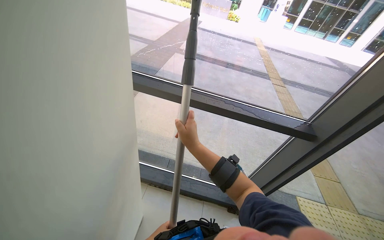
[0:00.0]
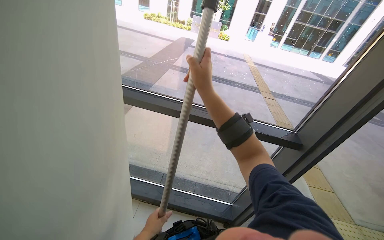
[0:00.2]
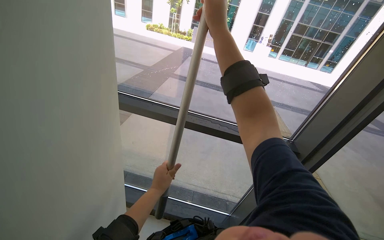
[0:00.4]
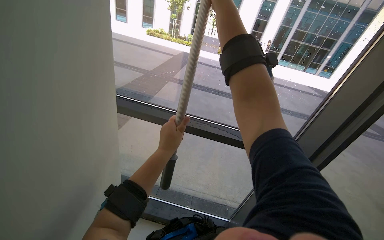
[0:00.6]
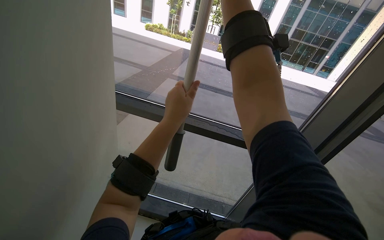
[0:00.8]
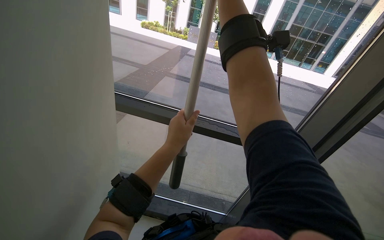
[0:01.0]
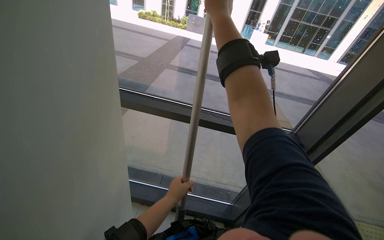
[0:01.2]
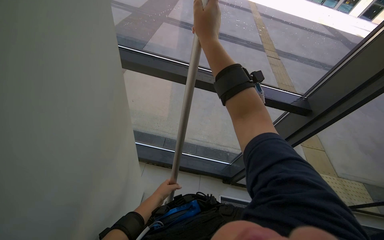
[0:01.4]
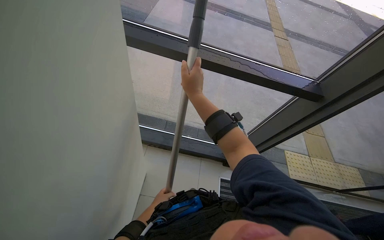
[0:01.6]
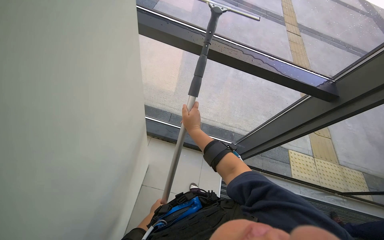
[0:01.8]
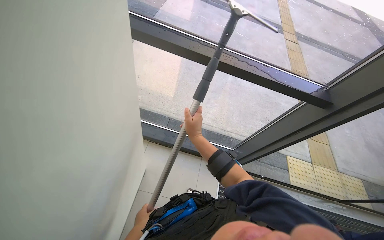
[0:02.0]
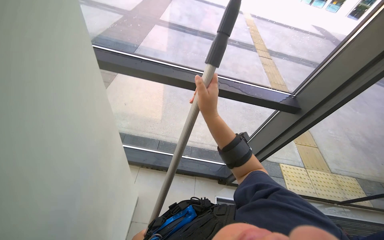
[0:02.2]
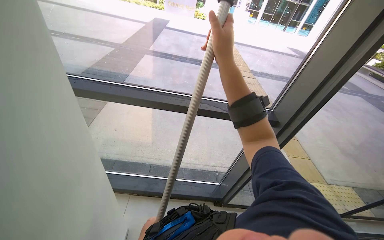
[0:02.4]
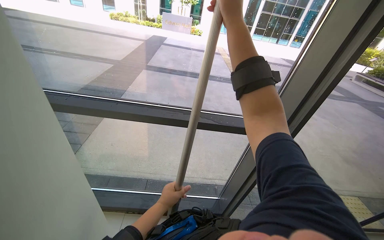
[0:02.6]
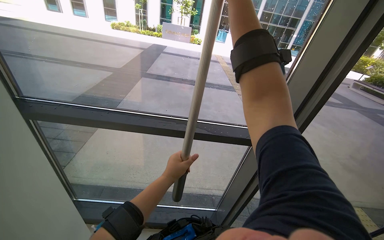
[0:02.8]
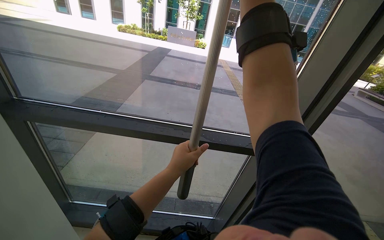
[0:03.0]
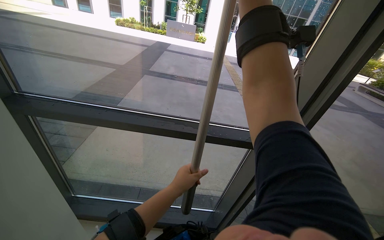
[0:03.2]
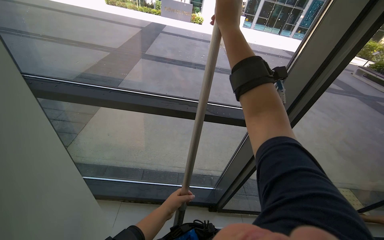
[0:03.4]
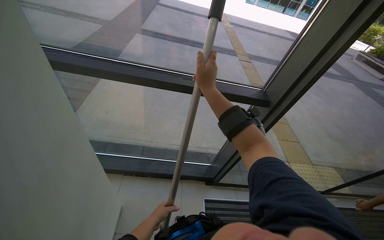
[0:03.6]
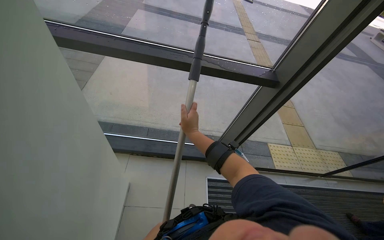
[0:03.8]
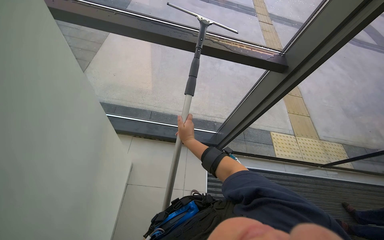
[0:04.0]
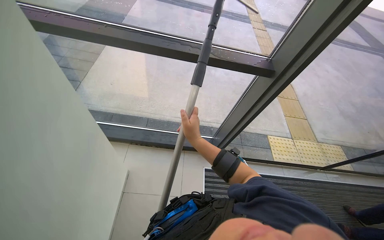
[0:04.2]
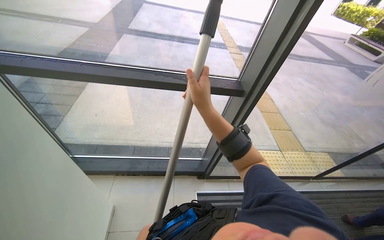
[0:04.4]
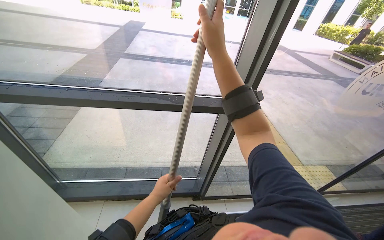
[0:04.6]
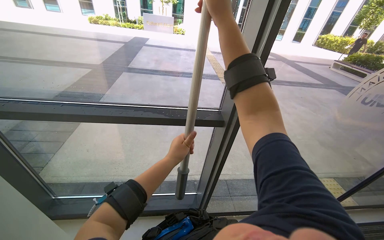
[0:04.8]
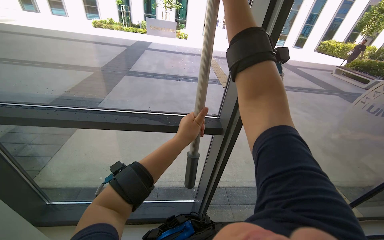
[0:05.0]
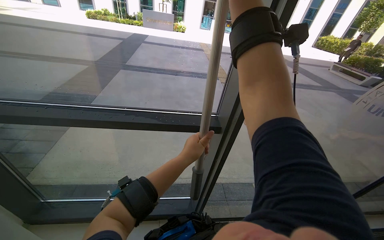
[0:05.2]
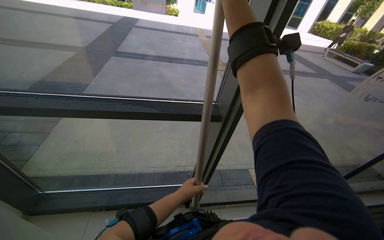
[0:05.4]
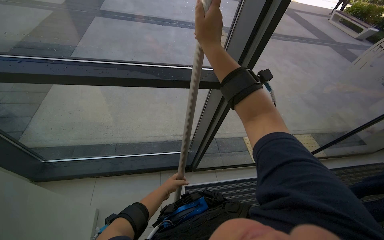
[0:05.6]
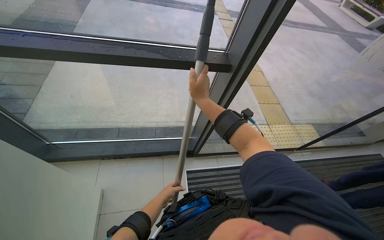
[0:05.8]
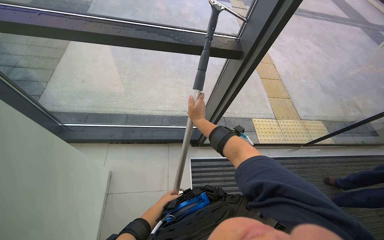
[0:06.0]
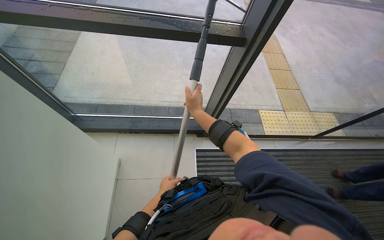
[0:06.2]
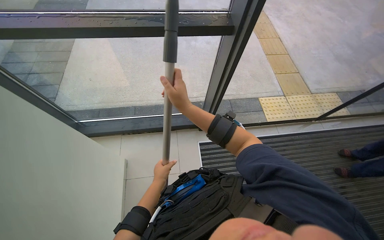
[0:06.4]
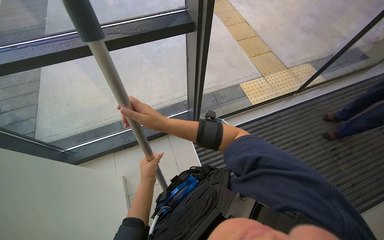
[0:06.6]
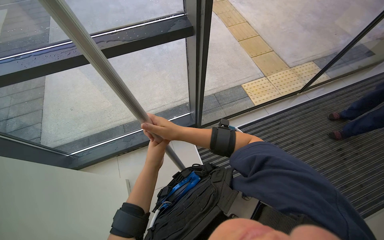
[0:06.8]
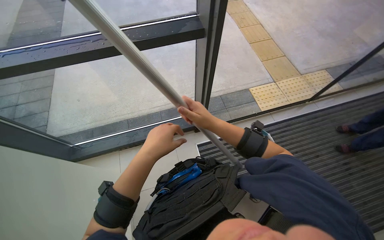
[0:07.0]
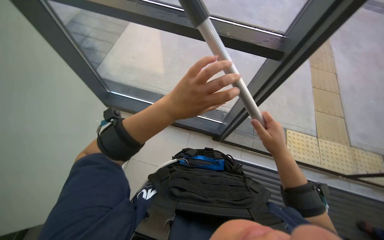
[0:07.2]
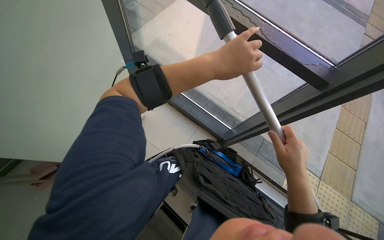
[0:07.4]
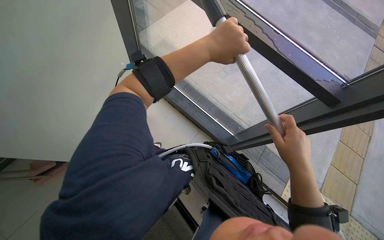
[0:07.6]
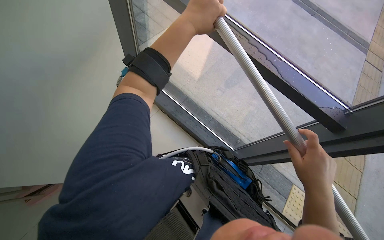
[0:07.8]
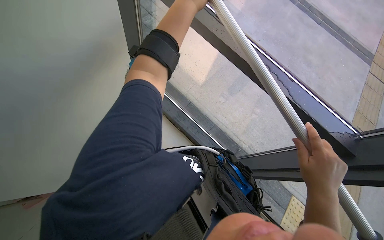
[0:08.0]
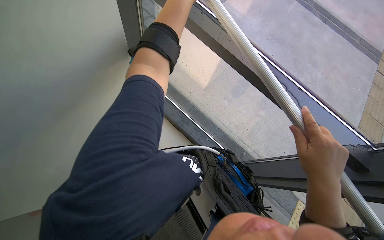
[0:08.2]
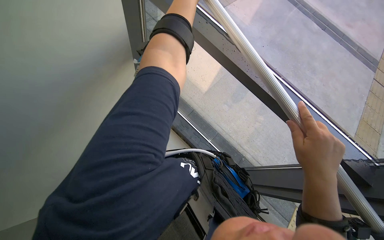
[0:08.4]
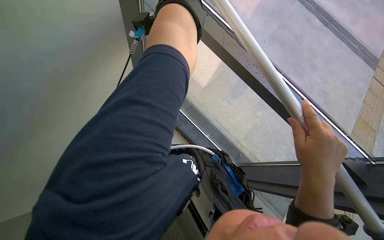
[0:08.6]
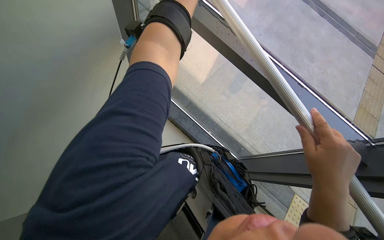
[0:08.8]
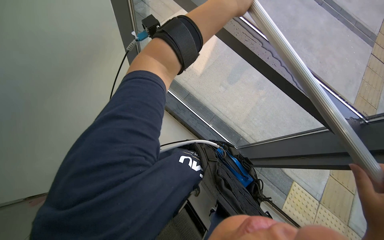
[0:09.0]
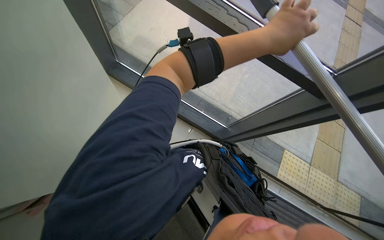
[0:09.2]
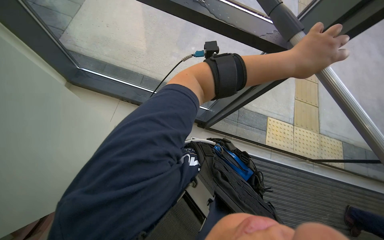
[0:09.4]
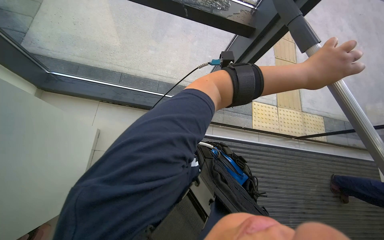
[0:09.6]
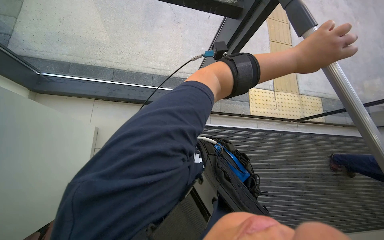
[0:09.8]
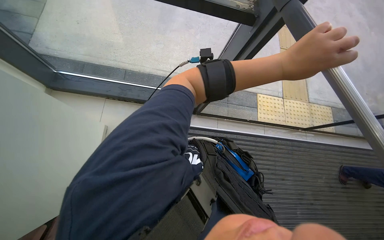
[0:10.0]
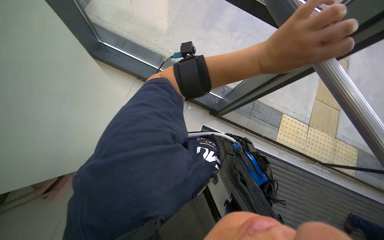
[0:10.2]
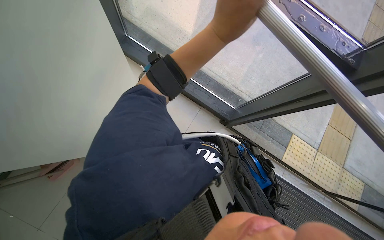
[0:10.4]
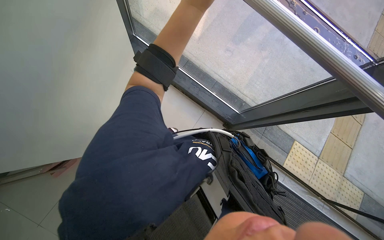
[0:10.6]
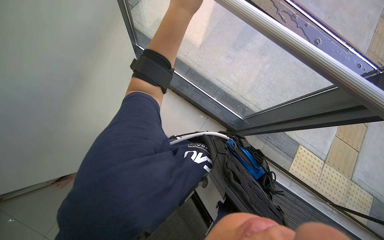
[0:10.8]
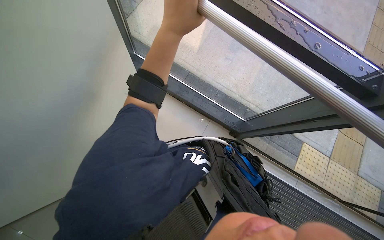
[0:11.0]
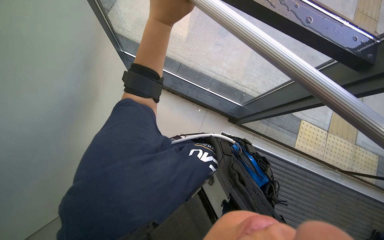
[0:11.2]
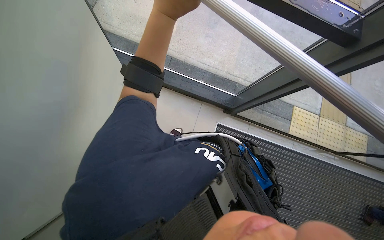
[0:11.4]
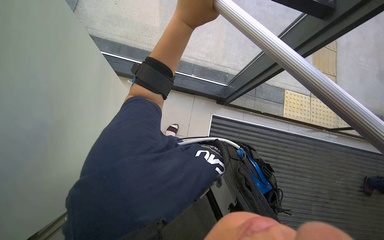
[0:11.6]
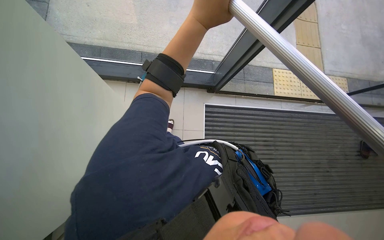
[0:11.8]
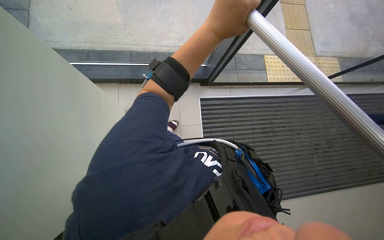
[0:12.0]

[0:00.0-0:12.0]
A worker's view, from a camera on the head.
Job: cleaning windows.
The whole recording: Cleaning glass windows. The worker cleans the large glass windows using a squeegee on a long pole and a cloth.
0:00.0 to 0:01.6: The view tips downward by roughly 15 degrees.
0:01.6 to 0:03.0: The wearer looks about 25 degrees further upward. The right hand is displaced up the picture and to the right by roughly 70 cm.
0:03.0 to 0:04.4: The wearer looks approximately 15 degrees further downward.
0:04.4 to 0:06.0: The camera pitches downward, by roughly 15 degrees. The right hand heads farther from the camera, covering some 25 cm, and travels up the picture and back again, approximately 35 cm each way.
0:06.0 to 0:07.6: The head turns to the left by some 45 degrees.
0:07.6 to 0:09.0: The right hand goes roughly 10 cm nearer to the camera.
0:09.0 to 0:10.4: The view tilts roughly 20 degrees downward.
0:10.4 to 0:12.0: Everything in view rotates some 35 degrees counterclockwise.

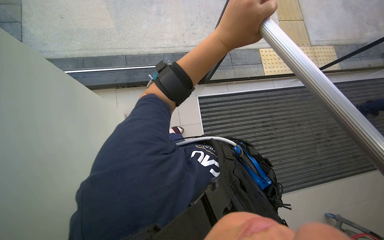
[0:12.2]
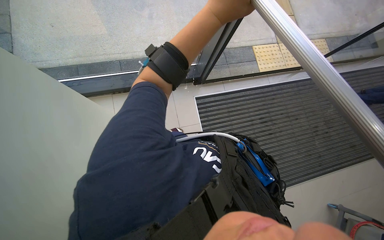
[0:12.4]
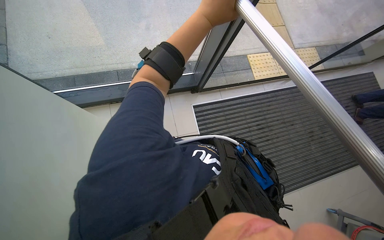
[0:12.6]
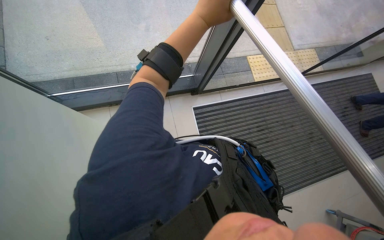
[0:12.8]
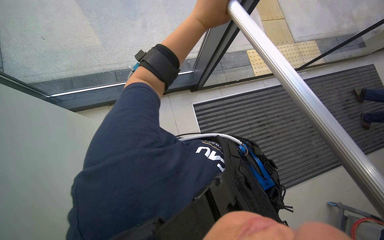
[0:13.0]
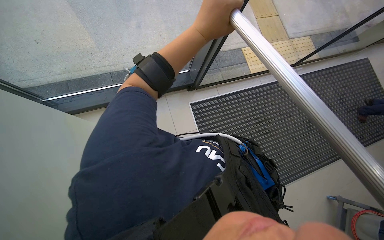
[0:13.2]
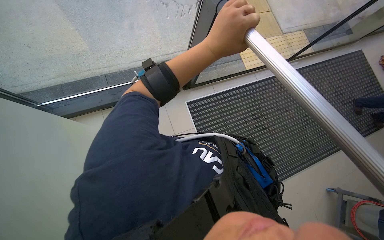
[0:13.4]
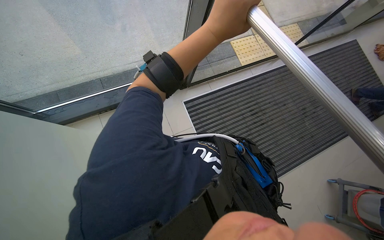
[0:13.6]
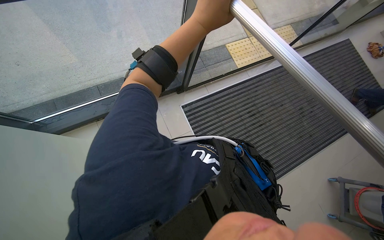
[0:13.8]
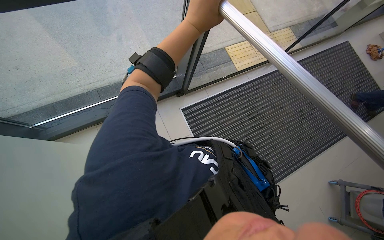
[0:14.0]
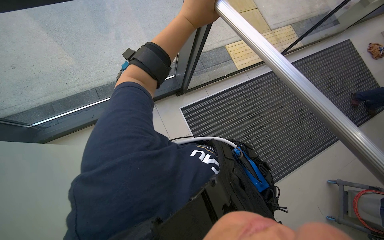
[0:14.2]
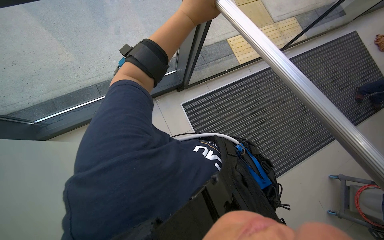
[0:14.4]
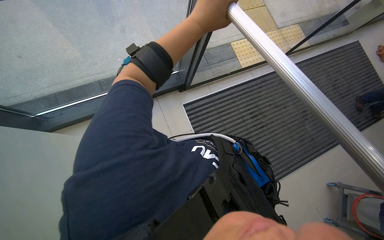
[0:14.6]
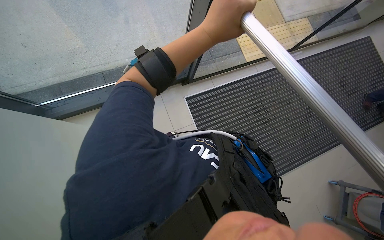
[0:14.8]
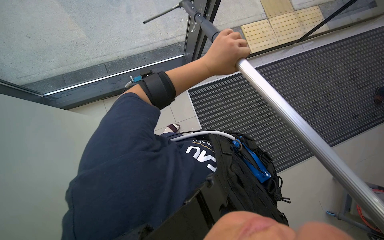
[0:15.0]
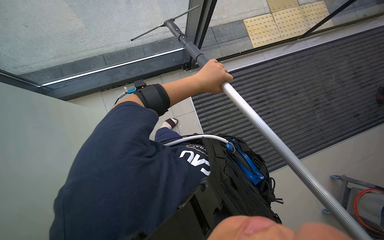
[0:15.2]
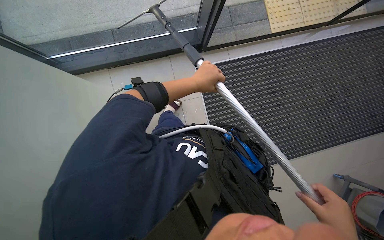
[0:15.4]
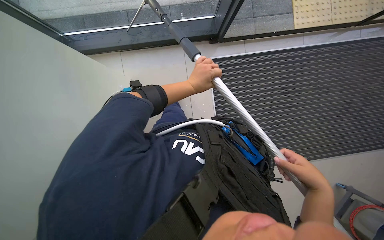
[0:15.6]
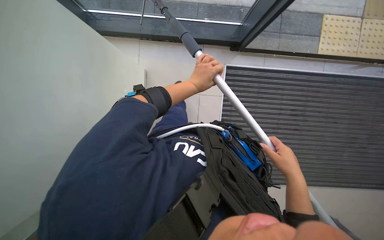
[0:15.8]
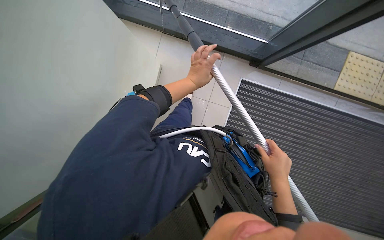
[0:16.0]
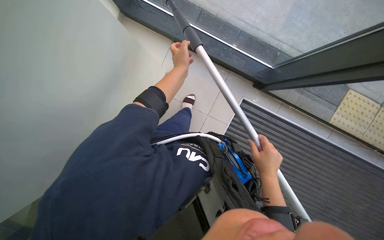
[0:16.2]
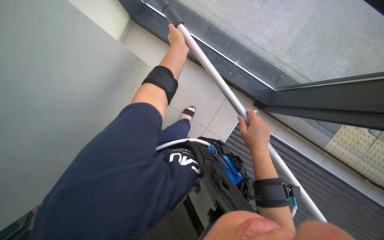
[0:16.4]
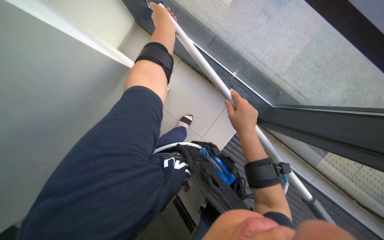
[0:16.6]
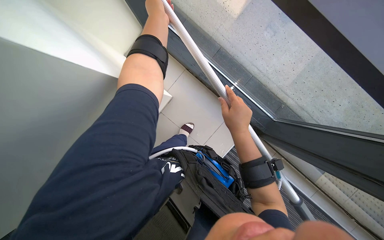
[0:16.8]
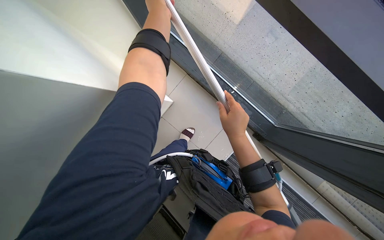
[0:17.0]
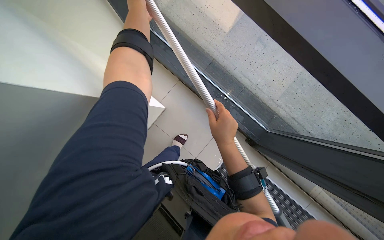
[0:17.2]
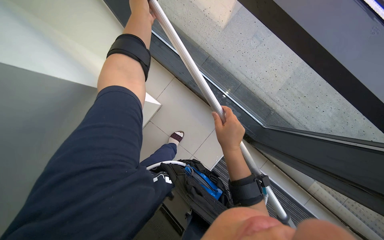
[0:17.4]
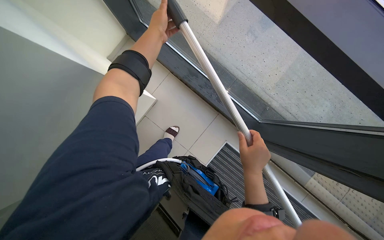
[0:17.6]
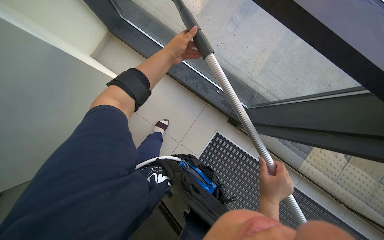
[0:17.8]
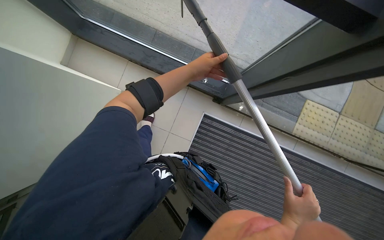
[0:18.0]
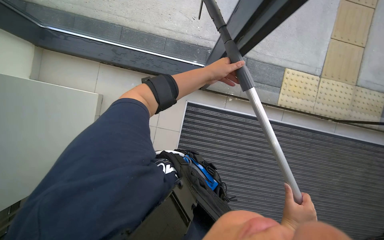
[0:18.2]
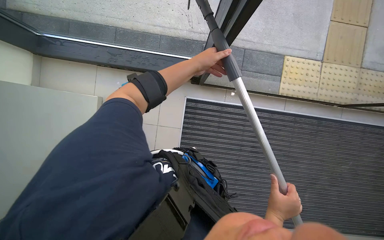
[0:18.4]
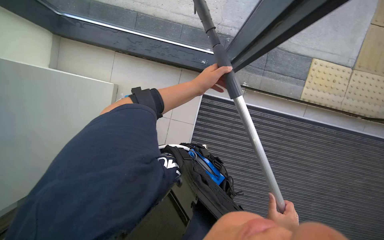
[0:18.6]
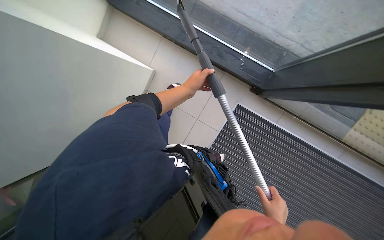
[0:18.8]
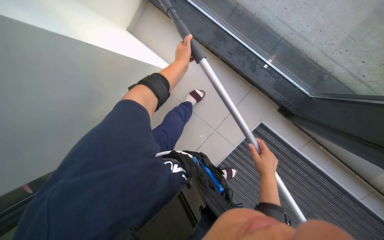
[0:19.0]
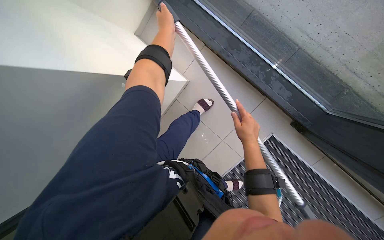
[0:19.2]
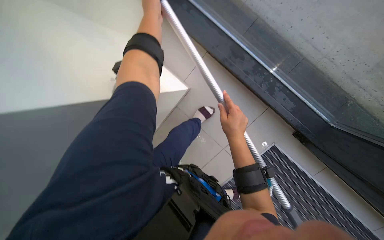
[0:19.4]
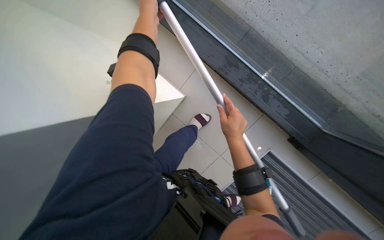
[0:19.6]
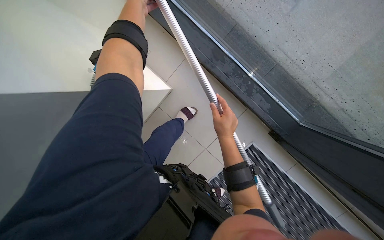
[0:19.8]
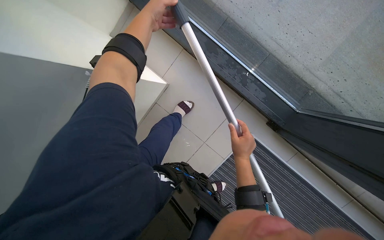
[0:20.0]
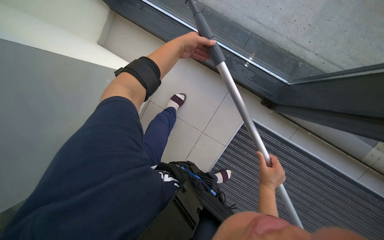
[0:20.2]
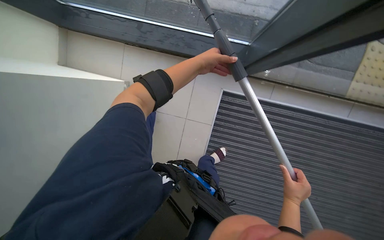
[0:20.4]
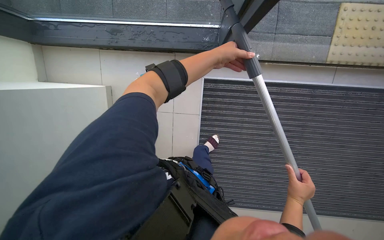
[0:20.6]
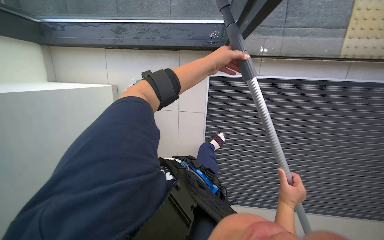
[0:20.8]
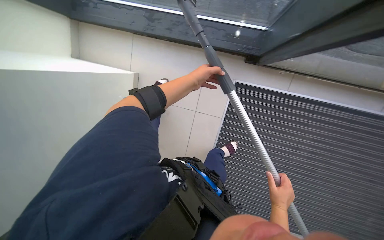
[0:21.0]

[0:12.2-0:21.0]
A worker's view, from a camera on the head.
Job: cleaning windows.
The whole recording: Cleaning glass windows. The worker cleans the large glass windows using a squeegee on a long pole and a cloth.
0:13.6 to 0:15.2: The left hand goes roughly 15 cm farther from the camera.
0:15.2 to 0:16.6: The scene turns roughly 60 degrees clockwise in the picture.
0:16.6 to 0:18.0: The left hand shifts approximately 20 cm to the right and down the picture; the right hand is displaced down the picture by some 30 cm.
0:18.0 to 0:19.6: The left hand moves to the left and up the picture, some 50 cm. Meanwhile the right hand shifts about 60 cm up the picture and to the left.
0:19.6 to 0:21.0: The head rotates about 30 degrees to the right. The view tilts roughly 15 degrees downward.
